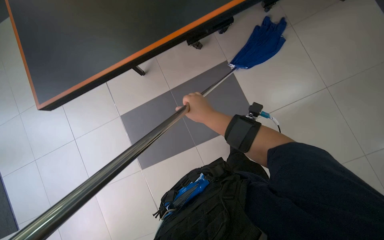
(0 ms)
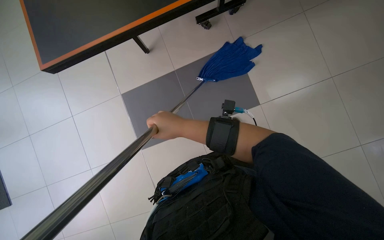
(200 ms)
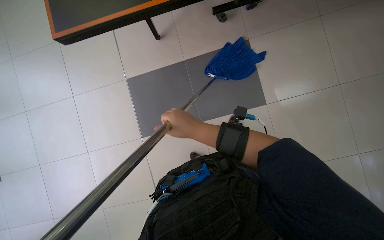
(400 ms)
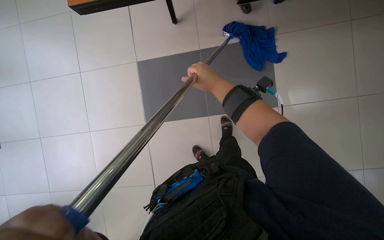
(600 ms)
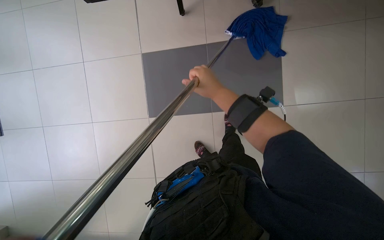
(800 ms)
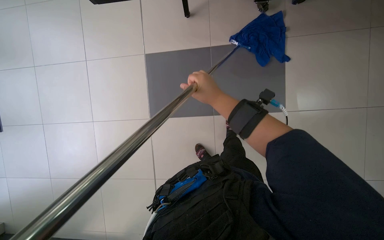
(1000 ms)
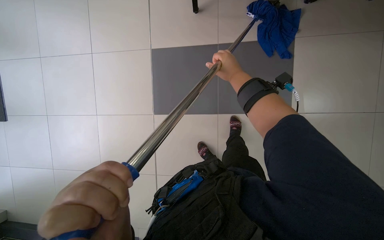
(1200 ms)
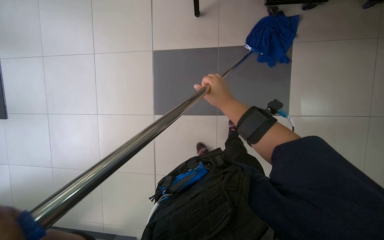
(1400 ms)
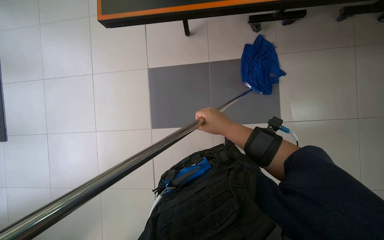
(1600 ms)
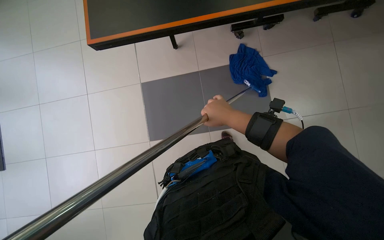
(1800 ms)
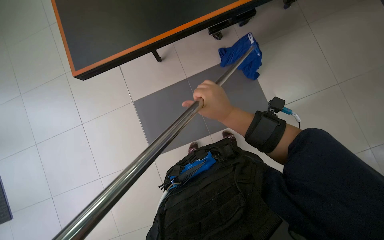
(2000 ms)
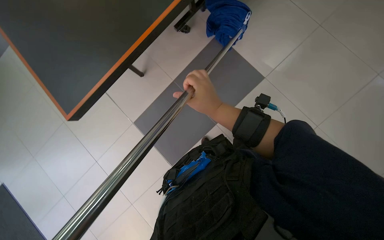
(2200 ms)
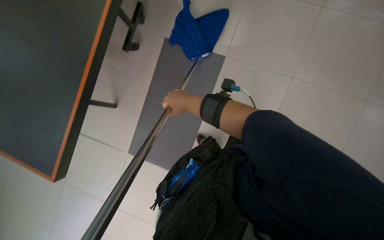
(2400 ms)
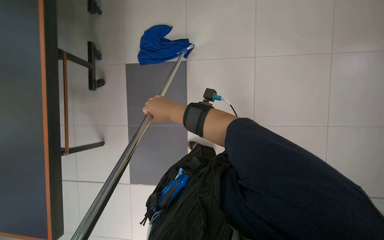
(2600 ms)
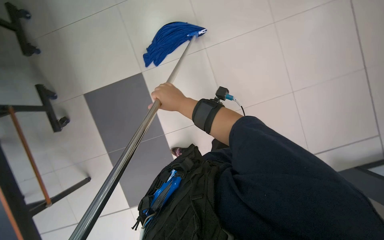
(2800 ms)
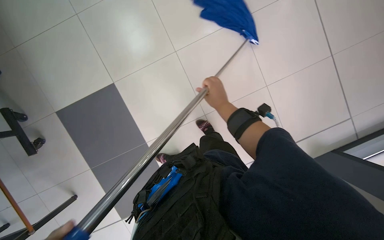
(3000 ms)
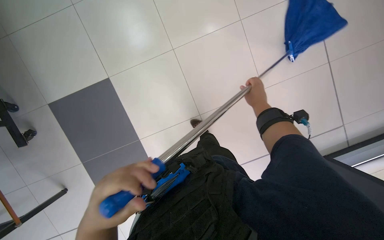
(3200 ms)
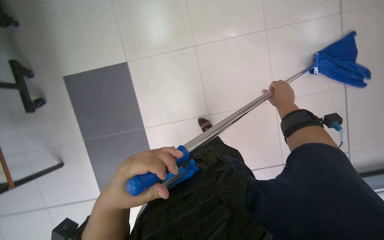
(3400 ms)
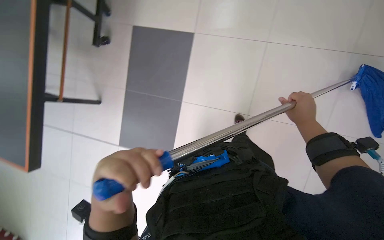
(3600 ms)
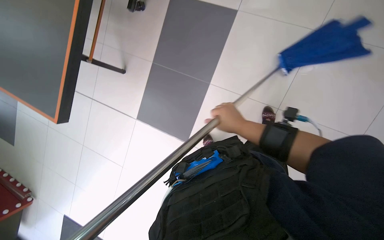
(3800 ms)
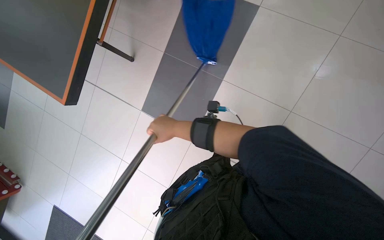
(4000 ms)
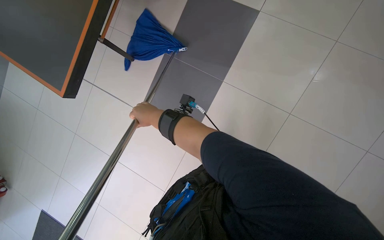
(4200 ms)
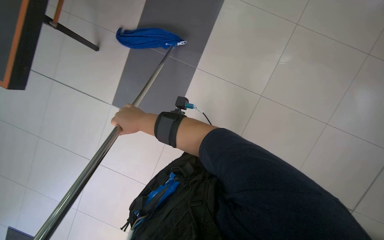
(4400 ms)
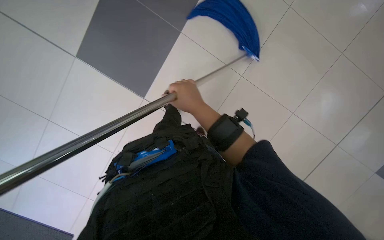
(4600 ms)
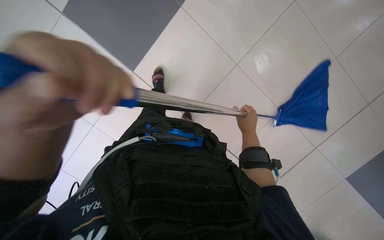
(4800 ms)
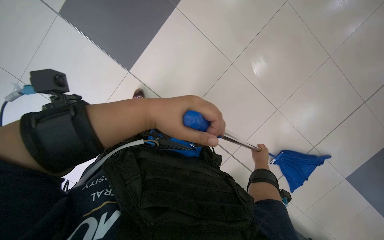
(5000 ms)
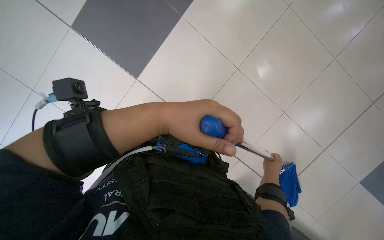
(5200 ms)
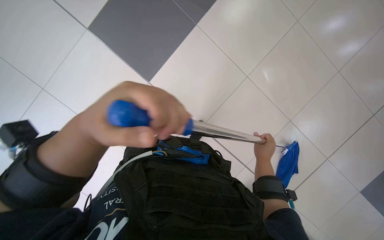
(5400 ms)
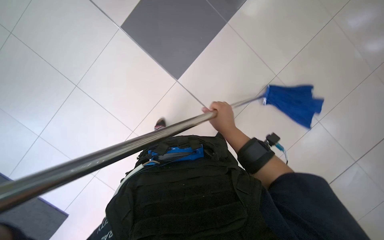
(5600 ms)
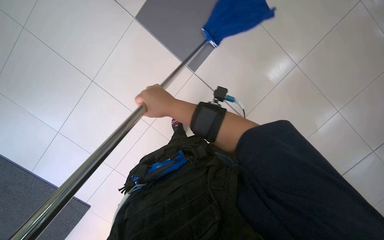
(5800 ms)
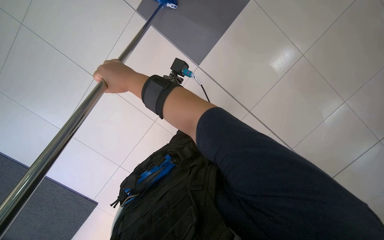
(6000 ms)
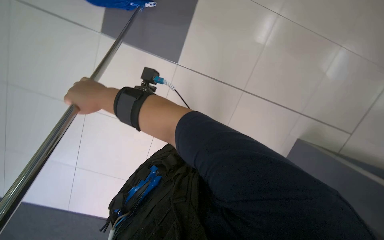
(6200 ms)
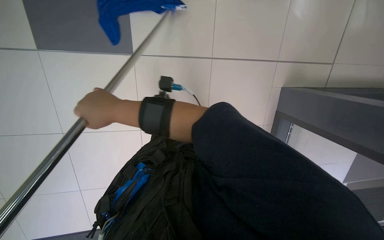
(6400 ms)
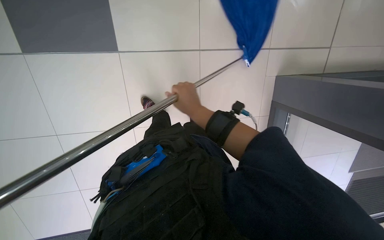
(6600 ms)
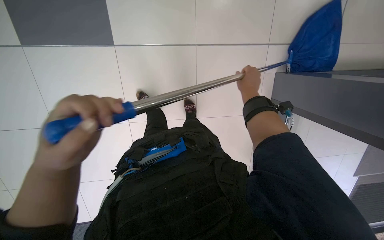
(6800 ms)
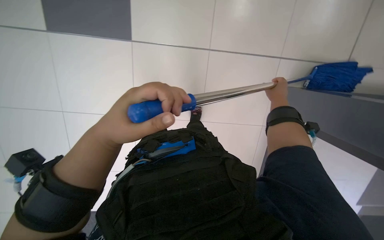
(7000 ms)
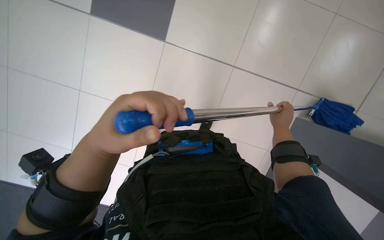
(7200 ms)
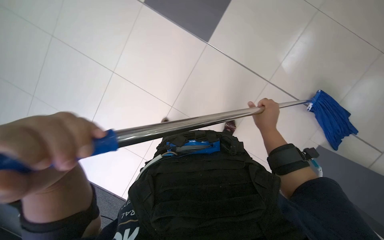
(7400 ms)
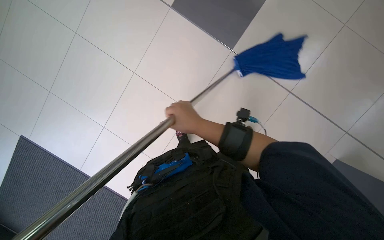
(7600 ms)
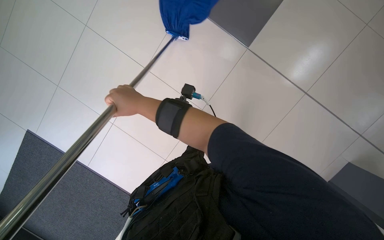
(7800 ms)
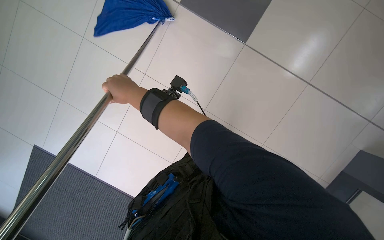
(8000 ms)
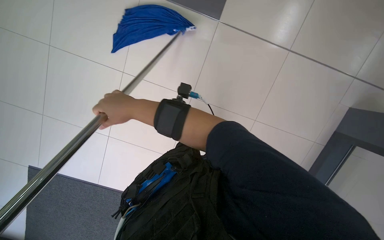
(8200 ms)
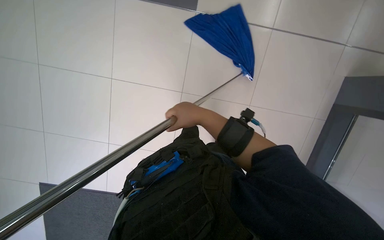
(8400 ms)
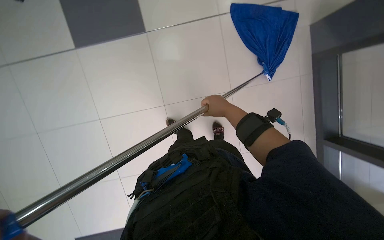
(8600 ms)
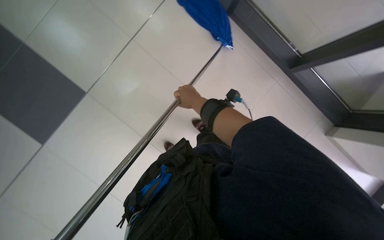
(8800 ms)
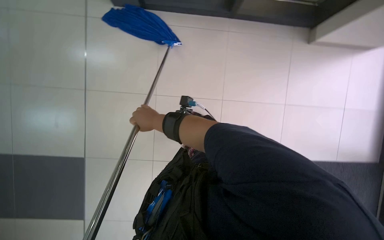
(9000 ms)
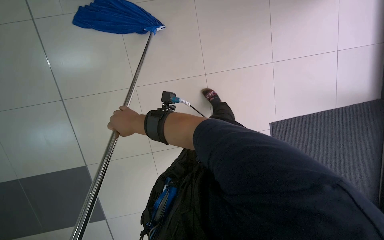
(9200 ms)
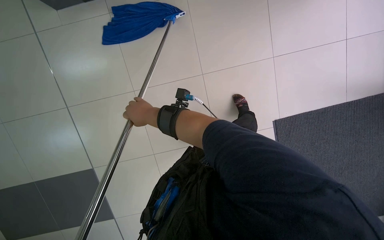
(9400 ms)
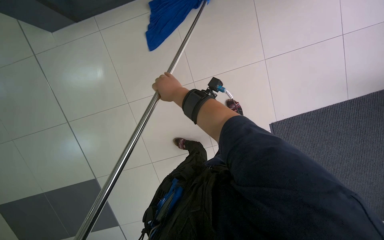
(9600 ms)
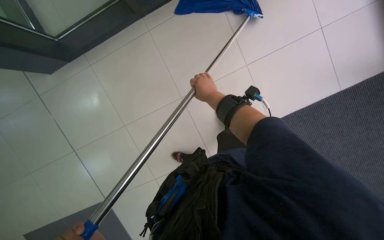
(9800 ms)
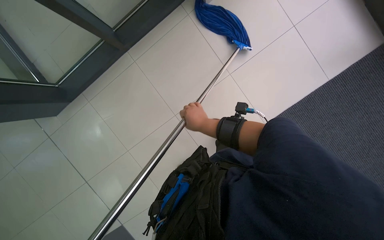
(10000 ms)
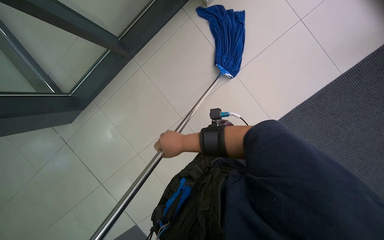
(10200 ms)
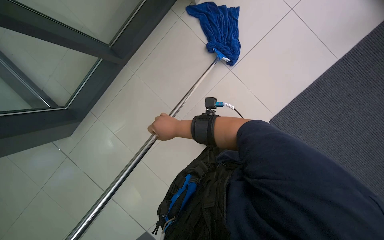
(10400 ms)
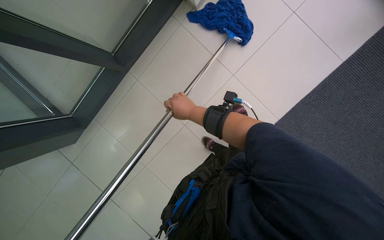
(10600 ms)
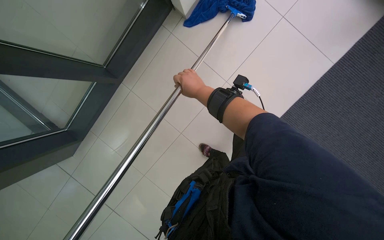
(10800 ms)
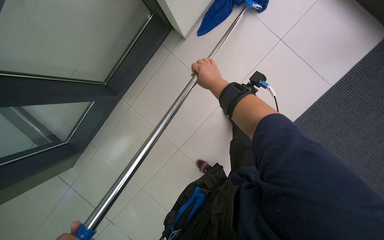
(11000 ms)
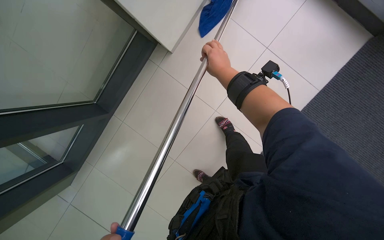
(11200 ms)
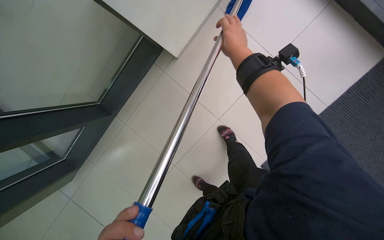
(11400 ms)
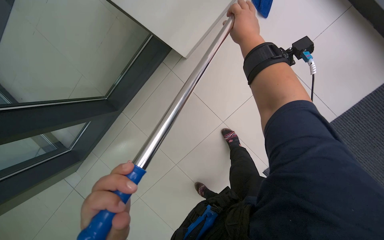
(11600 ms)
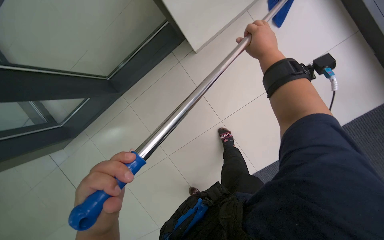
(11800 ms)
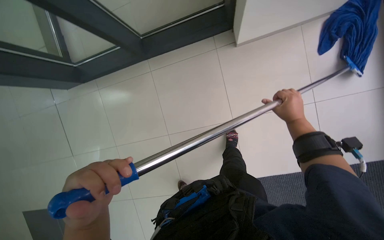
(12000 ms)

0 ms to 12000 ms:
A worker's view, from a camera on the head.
Job: mopping floor.
The whole recording: Mopping the floor. The worker wrings the mop head, attaches it to the handle, and mops the floor.
1600 ms to 3000 ms: The scene turns about 35 degrees counterclockwise in the picture.
3000 ms to 4400 ms: The camera is carried approximately 50 cm. The scene rotates clockwise by approximately 35 degrees.
9000 ms to 10400 ms: The camera travels some 40 cm. Everything in view rotates some 35 degrees counterclockwise.
10400 ms to 12000 ms: The wearer moves about 40 cm.

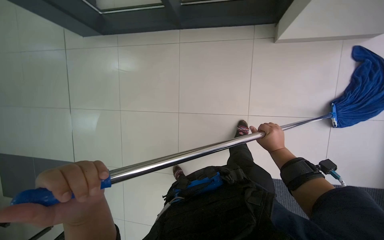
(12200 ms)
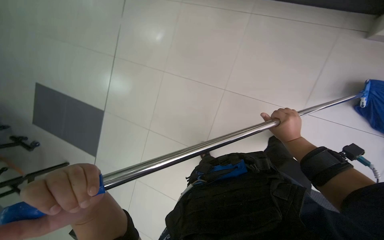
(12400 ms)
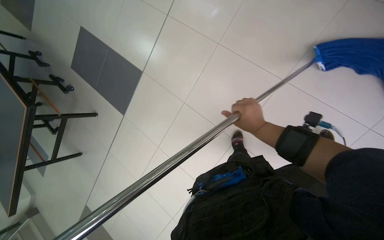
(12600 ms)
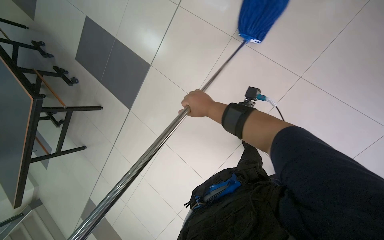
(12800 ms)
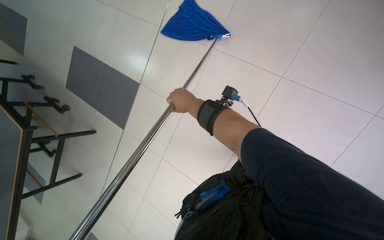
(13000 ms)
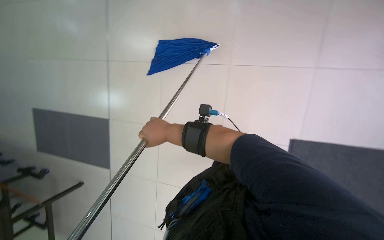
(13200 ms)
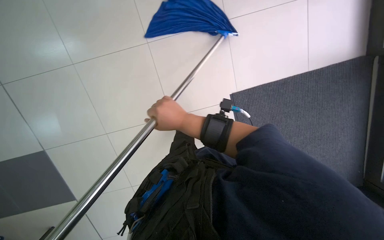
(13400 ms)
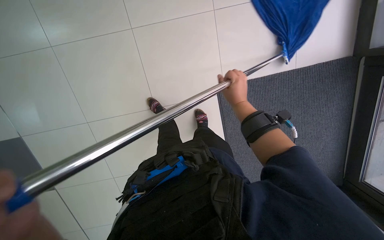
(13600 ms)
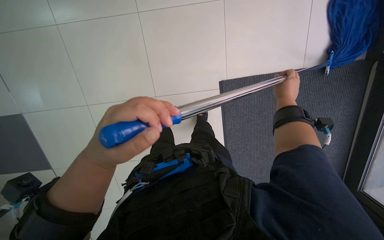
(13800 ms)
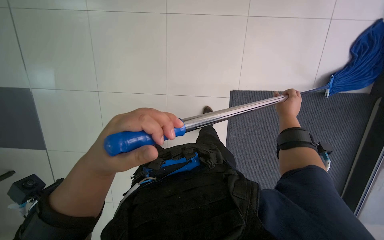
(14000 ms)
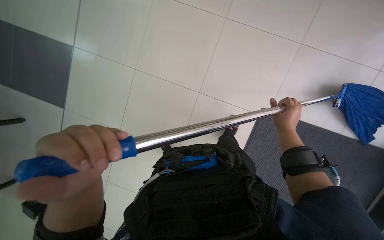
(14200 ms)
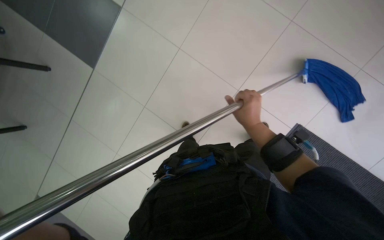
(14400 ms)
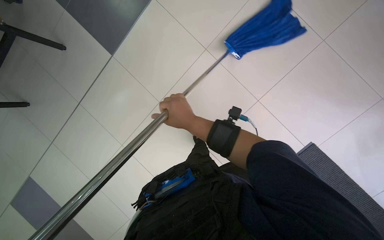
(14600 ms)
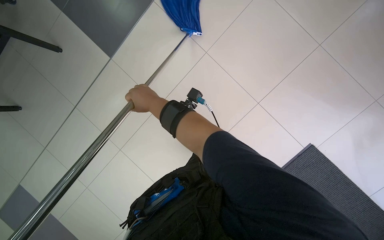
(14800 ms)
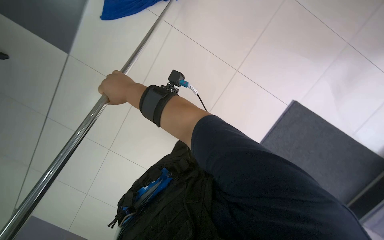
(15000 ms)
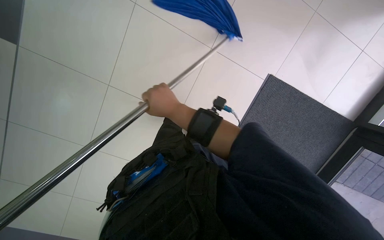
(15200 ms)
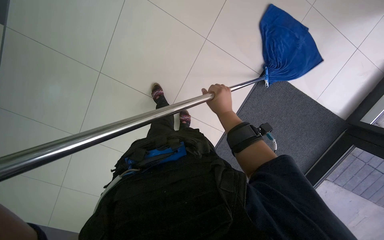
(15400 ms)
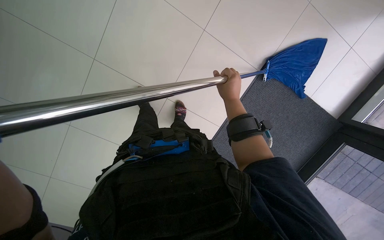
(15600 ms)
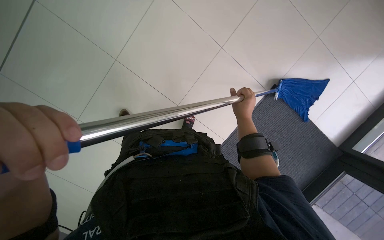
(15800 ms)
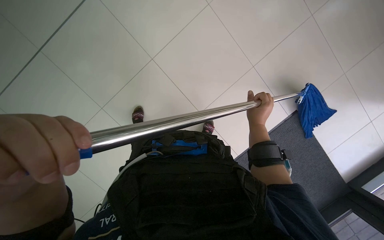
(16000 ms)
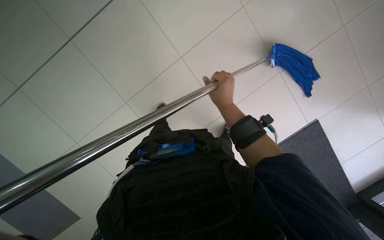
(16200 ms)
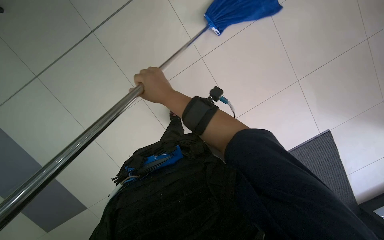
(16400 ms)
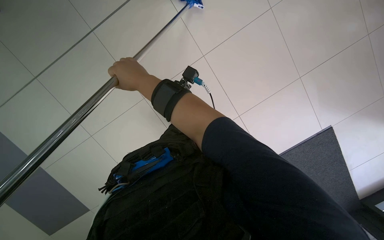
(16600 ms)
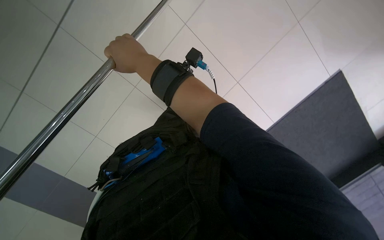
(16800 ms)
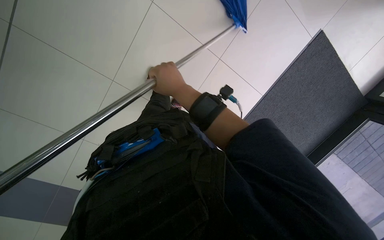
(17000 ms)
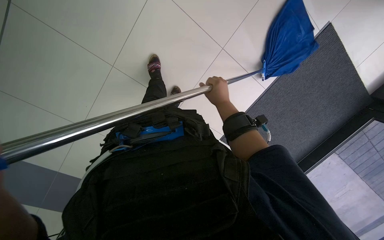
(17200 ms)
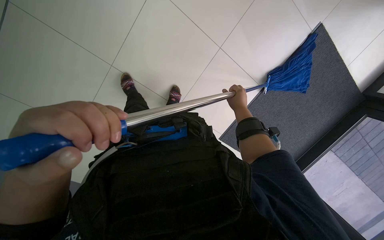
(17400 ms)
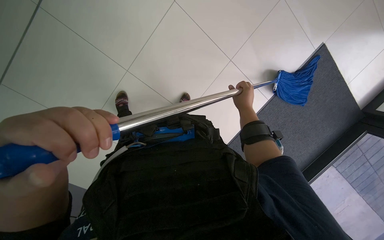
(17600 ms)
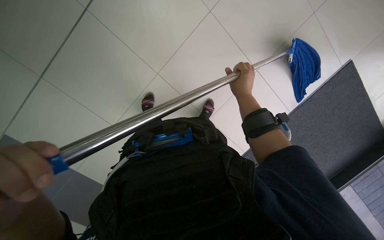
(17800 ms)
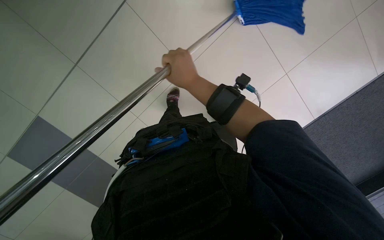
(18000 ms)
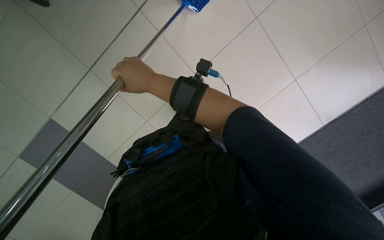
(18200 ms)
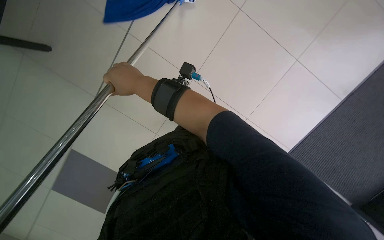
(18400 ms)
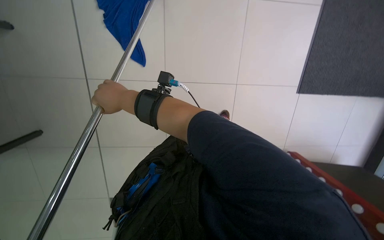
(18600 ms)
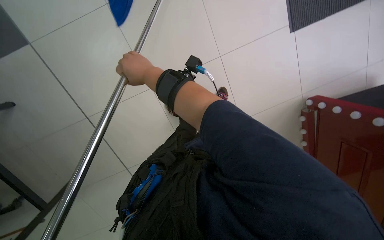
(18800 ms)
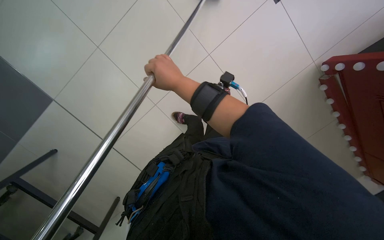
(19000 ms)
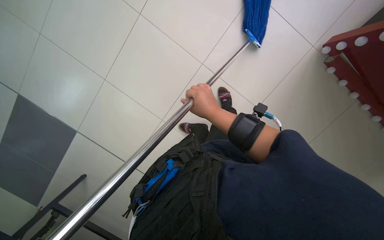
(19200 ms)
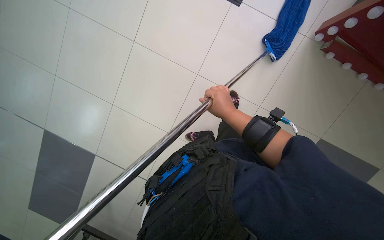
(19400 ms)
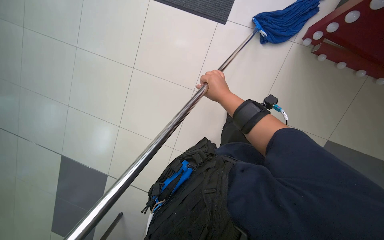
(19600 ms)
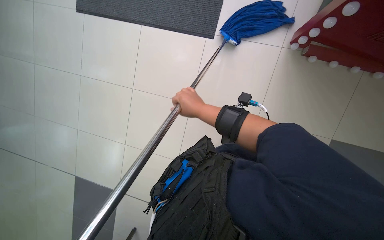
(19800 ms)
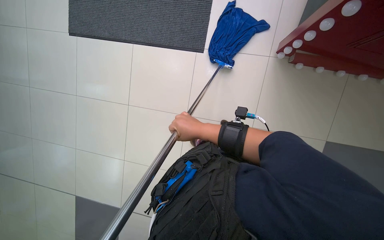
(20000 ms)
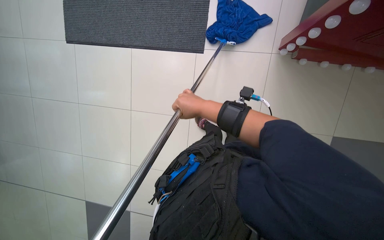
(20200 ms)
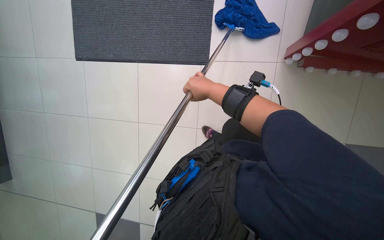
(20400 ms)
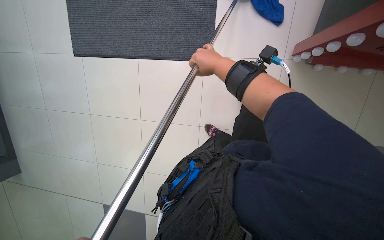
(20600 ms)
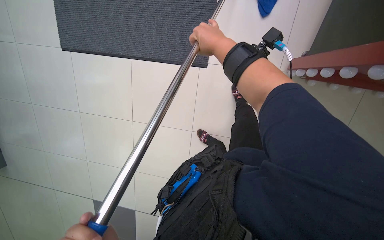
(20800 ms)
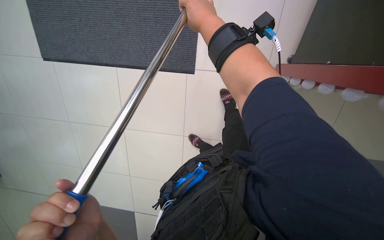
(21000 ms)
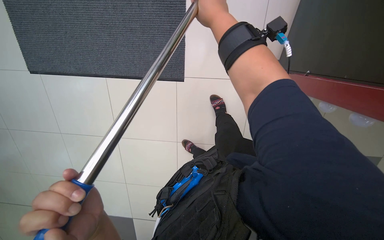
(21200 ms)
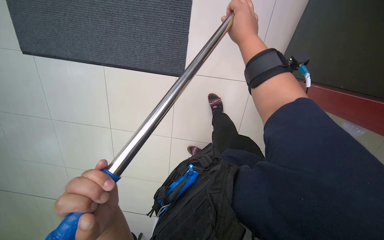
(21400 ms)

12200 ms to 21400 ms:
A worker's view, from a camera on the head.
Job: mopping floor.
The whole recording: Mopping the floor. The worker wrings the mop head, attaches it to the handle, and mops the floor.
13800 ms to 15200 ms: The right hand heads to the left, covering roughly 40 cm.
15200 ms to 16800 ms: The right hand reaches approximately 10 cm to the right, then returns.
16800 ms to 18400 ms: The right hand goes to the right and returns, some 20 cm each way.
19800 ms to 21400 ms: The right hand moves up the picture and nearer to the camera, about 25 cm.
